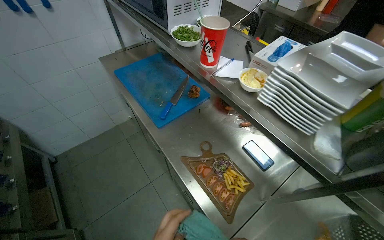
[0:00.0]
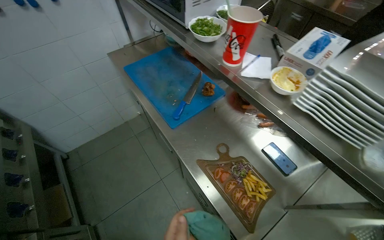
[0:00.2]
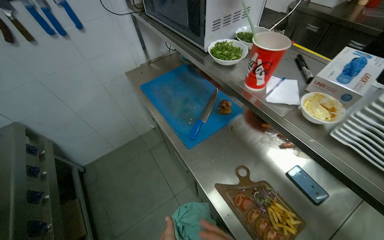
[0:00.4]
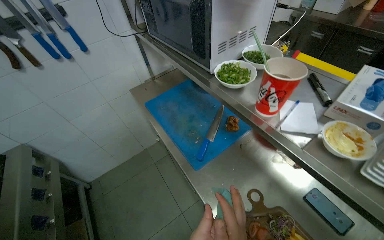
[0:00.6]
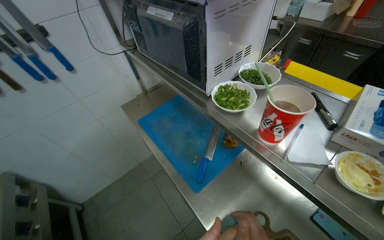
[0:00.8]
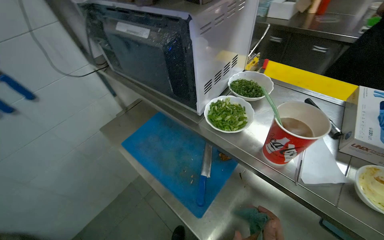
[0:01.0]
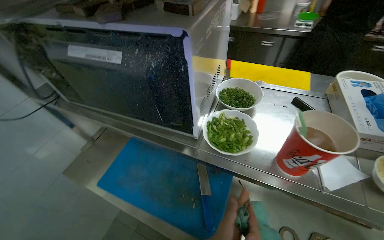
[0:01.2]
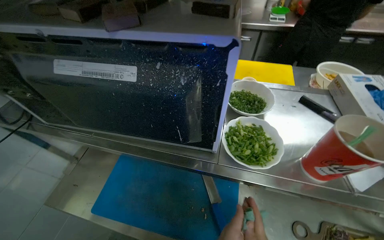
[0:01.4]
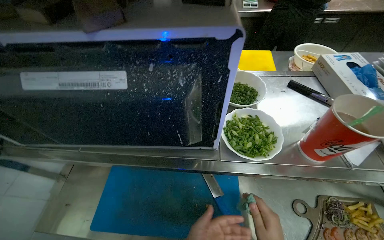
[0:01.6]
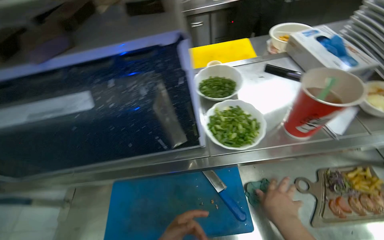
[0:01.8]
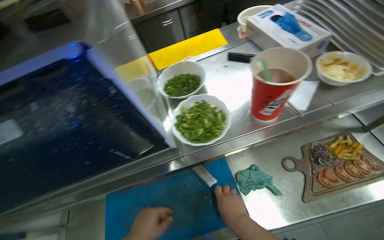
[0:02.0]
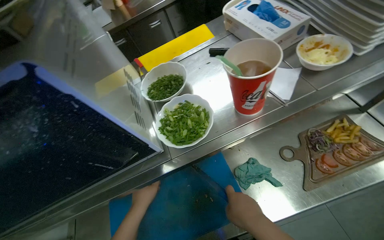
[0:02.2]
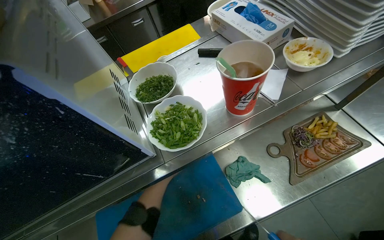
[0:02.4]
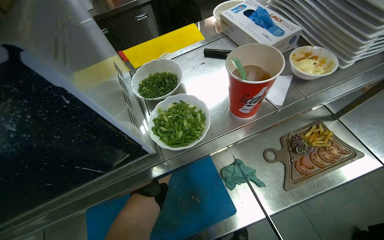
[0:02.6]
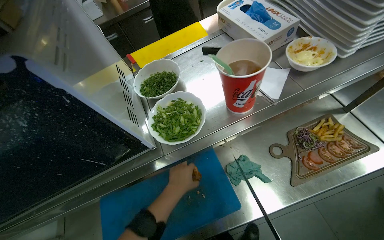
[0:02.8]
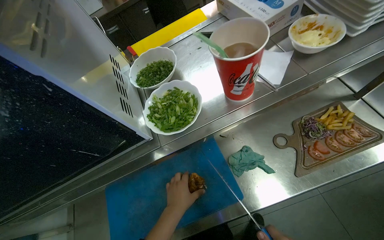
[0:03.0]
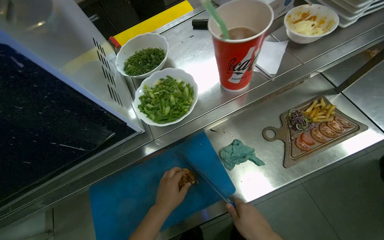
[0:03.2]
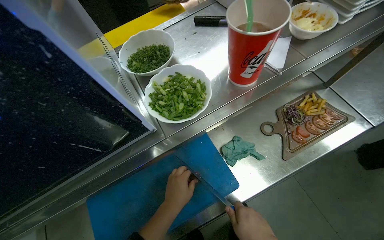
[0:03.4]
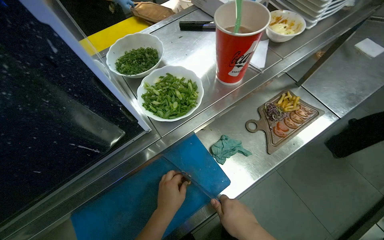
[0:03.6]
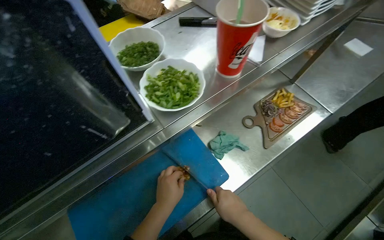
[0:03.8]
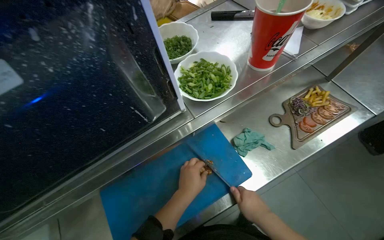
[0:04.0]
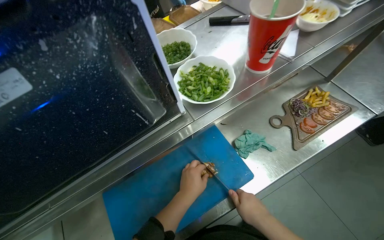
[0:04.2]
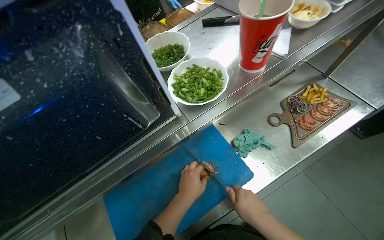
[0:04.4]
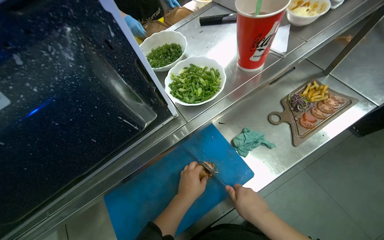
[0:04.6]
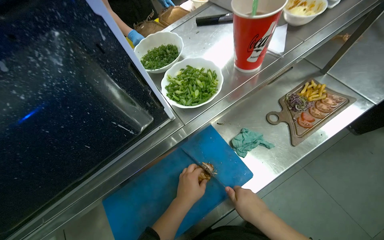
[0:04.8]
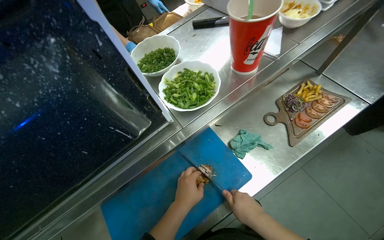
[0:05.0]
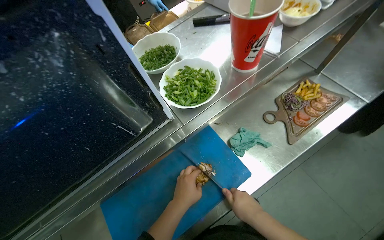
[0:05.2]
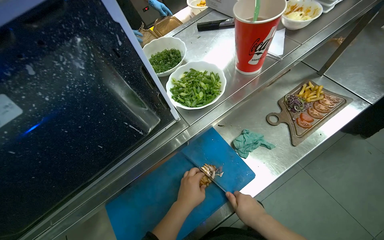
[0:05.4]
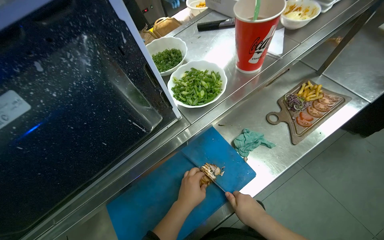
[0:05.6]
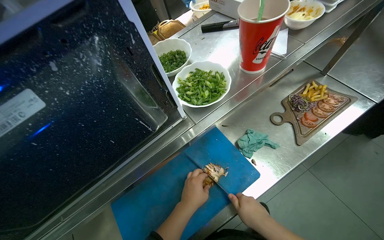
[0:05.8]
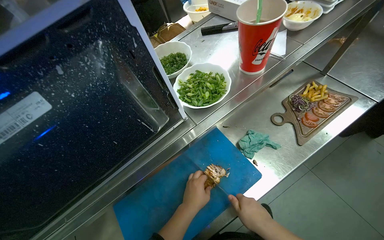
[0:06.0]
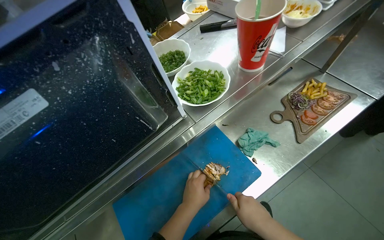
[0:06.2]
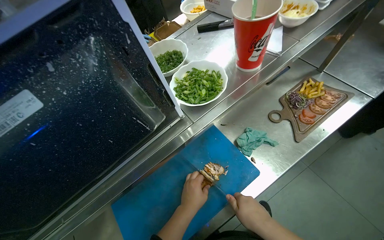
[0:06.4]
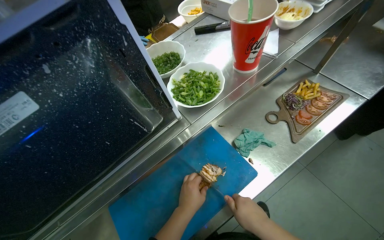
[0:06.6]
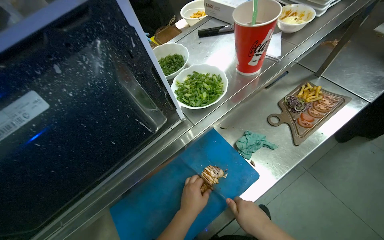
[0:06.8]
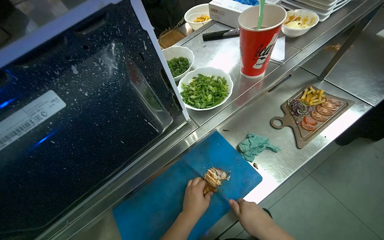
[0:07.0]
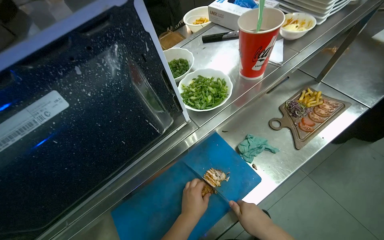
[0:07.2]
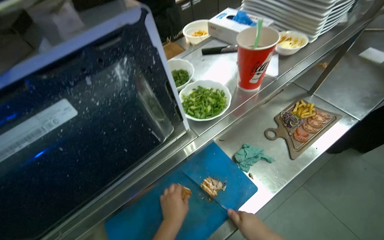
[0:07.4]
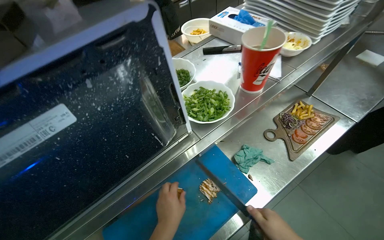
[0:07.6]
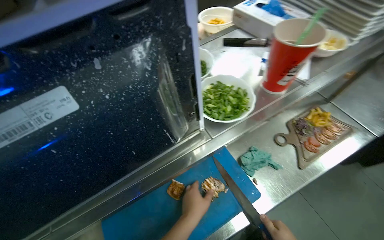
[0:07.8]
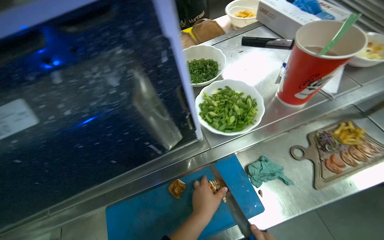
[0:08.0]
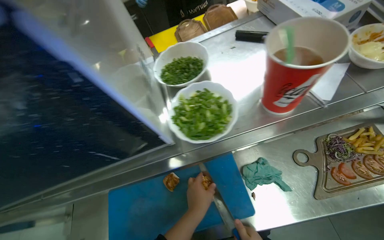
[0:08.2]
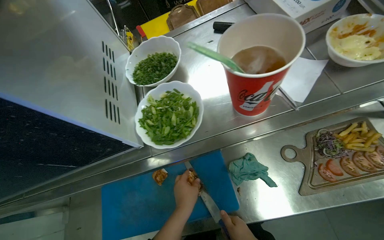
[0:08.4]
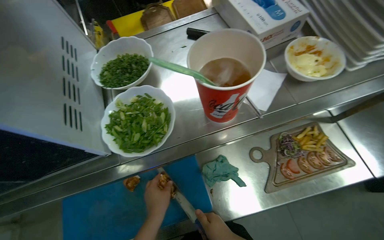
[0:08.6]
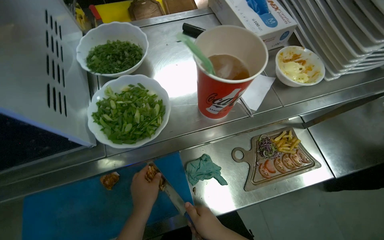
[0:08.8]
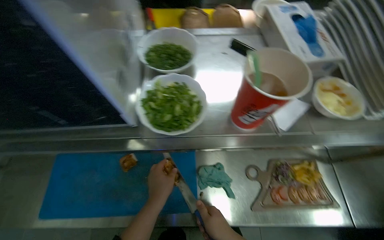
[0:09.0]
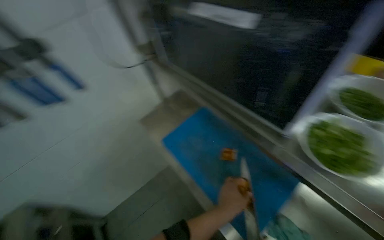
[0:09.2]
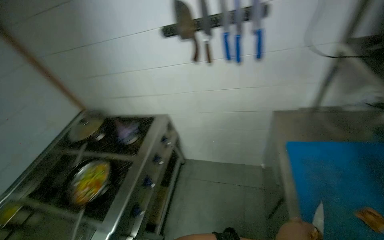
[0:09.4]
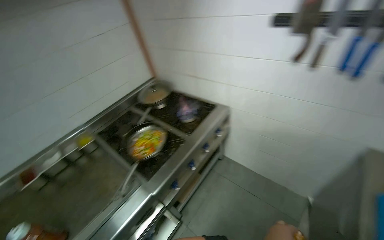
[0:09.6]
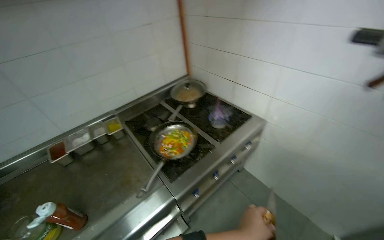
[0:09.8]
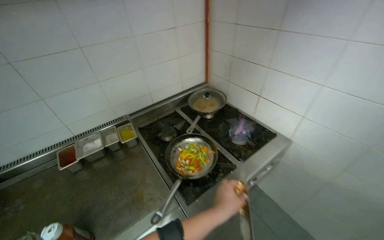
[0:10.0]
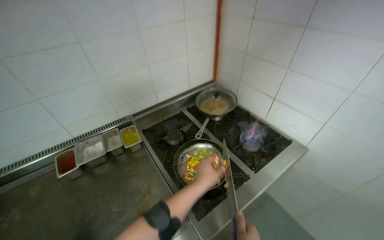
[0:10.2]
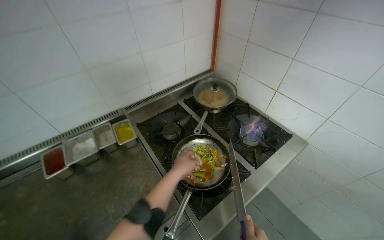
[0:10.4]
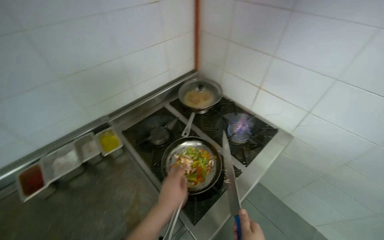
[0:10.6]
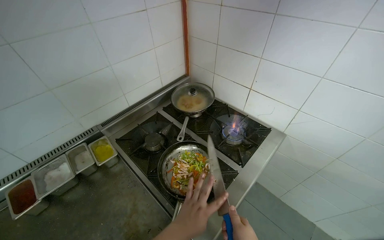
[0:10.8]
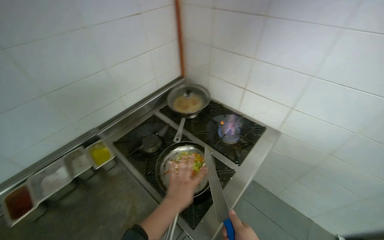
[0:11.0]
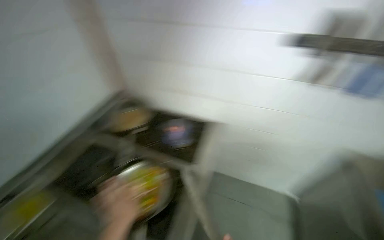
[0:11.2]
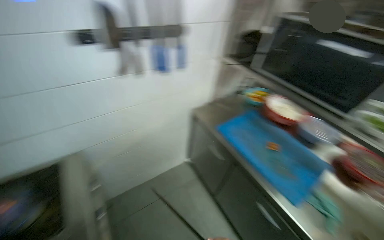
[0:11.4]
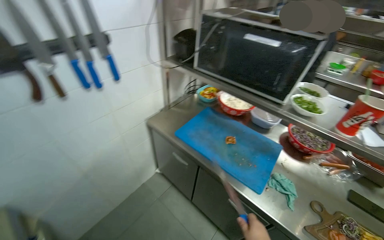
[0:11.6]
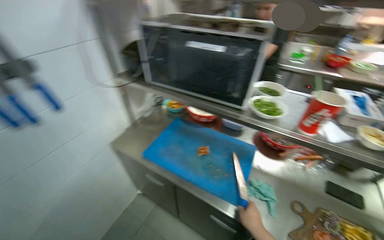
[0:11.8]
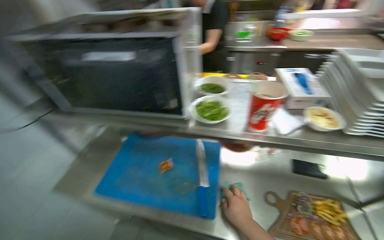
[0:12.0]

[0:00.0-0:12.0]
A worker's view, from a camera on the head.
Job: cooking food.
The whole recording: Cooking vegetables in pan. The worker stirs and adds sauce to vegetables cooking in a pan on the stove.
0:00.0 to 0:01.6: The head travels approximately 60 cm. The wearer's head swings roughly 45 degrees to the right.
0:01.6 to 0:03.0: Everything in view rotates approximately 30 degrees counterclockwise.
0:04.4 to 0:06.0: The hands are busy where they are.
0:07.6 to 0:09.0: The scene rotates clockwise by some 30 degrees.
0:09.0 to 0:10.4: The wearer moves some 90 cm. The wearer looks approximately 115 degrees further to the left.
0:10.4 to 0:12.0: The wearer moves roughly 70 cm. The head turns to the right by approximately 100 degrees.

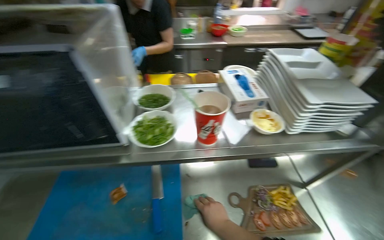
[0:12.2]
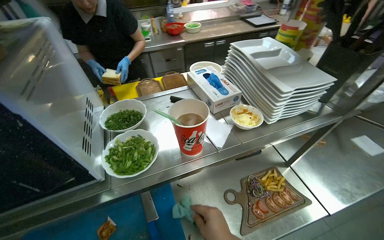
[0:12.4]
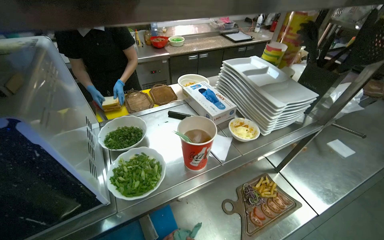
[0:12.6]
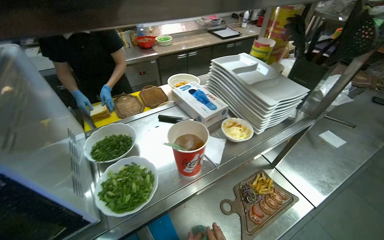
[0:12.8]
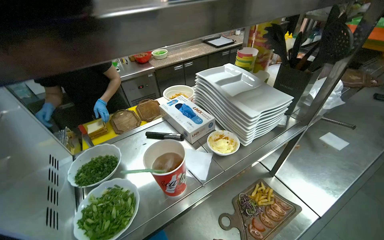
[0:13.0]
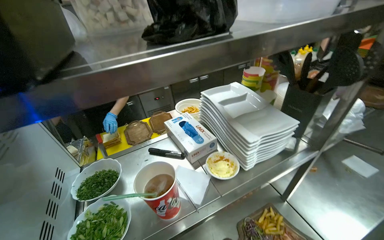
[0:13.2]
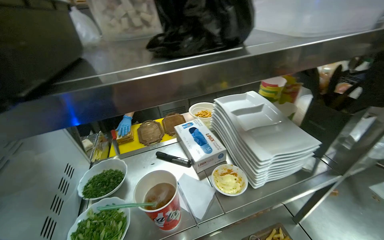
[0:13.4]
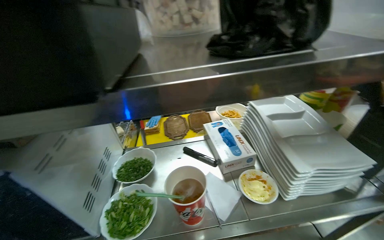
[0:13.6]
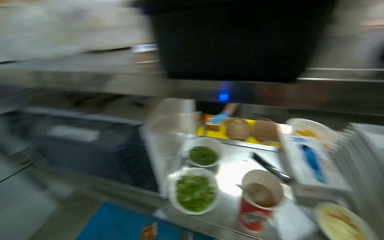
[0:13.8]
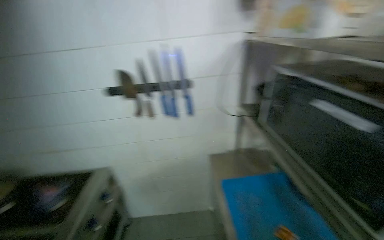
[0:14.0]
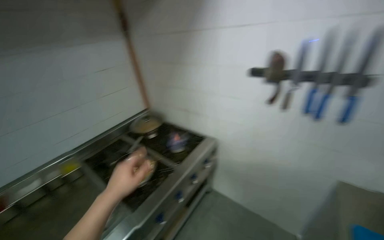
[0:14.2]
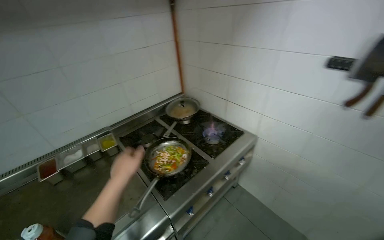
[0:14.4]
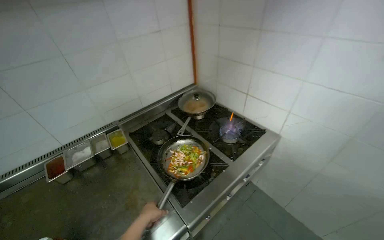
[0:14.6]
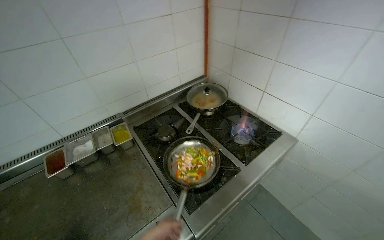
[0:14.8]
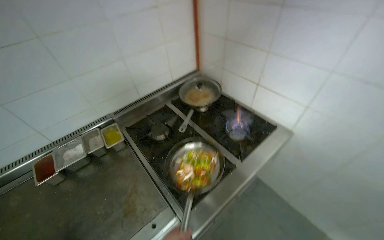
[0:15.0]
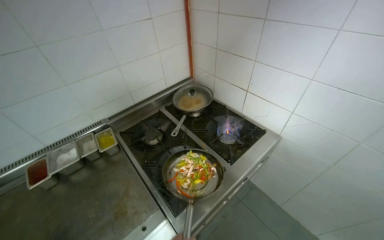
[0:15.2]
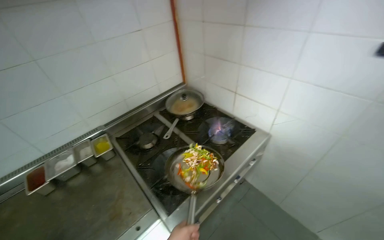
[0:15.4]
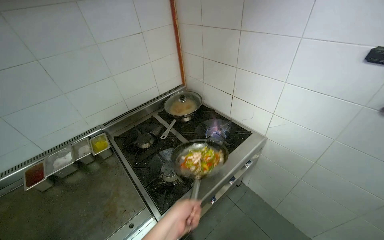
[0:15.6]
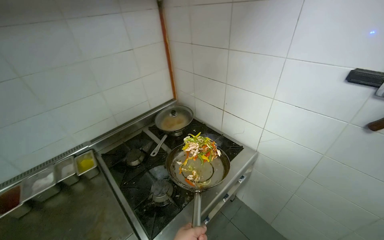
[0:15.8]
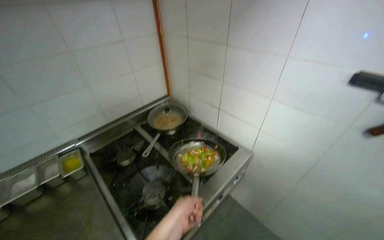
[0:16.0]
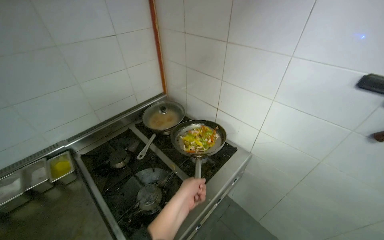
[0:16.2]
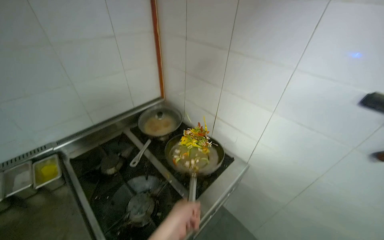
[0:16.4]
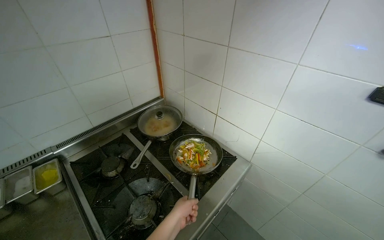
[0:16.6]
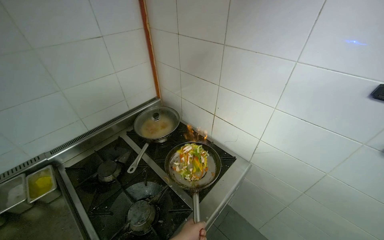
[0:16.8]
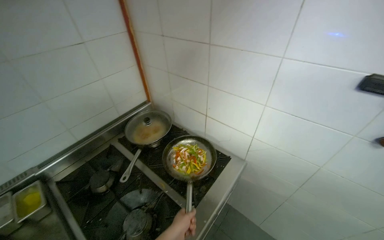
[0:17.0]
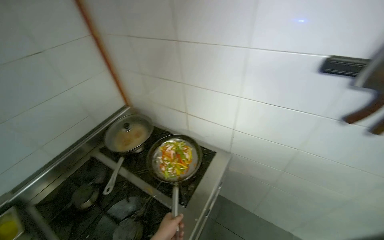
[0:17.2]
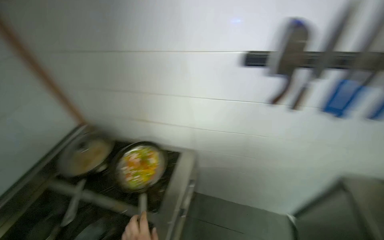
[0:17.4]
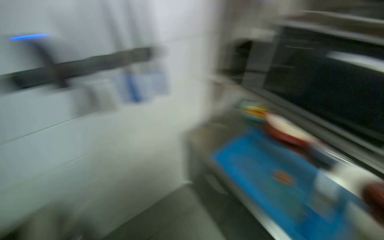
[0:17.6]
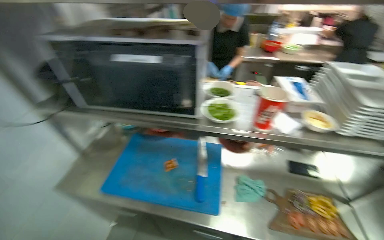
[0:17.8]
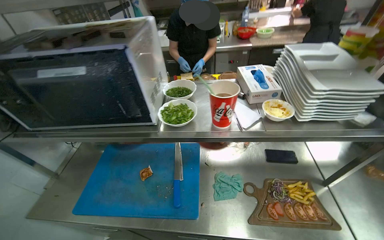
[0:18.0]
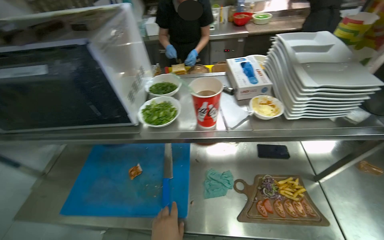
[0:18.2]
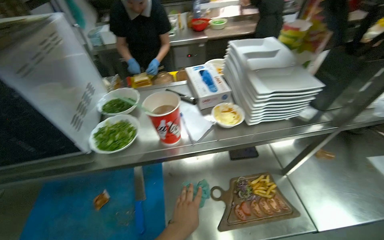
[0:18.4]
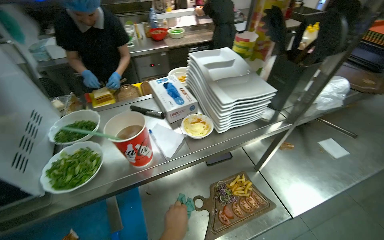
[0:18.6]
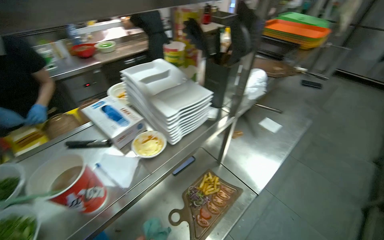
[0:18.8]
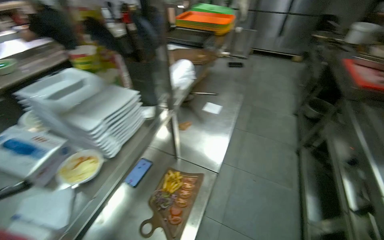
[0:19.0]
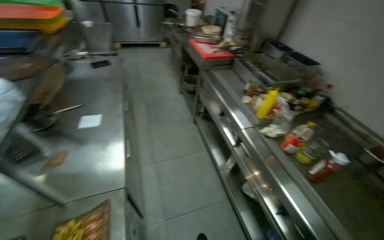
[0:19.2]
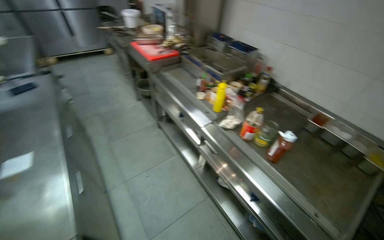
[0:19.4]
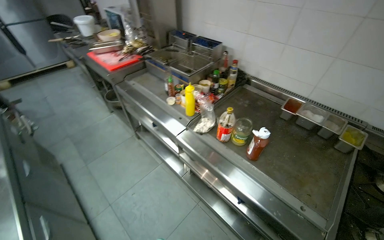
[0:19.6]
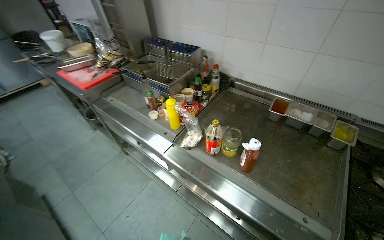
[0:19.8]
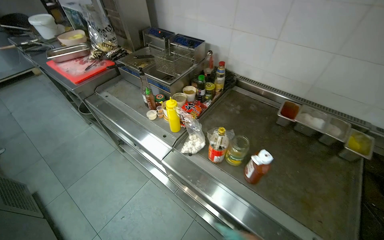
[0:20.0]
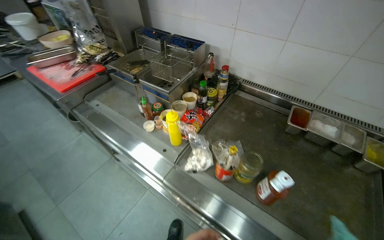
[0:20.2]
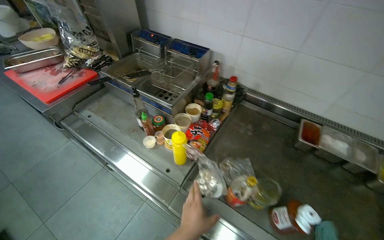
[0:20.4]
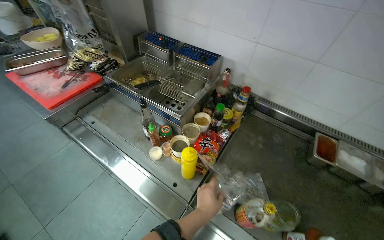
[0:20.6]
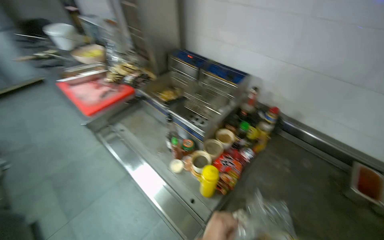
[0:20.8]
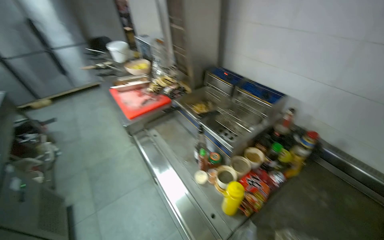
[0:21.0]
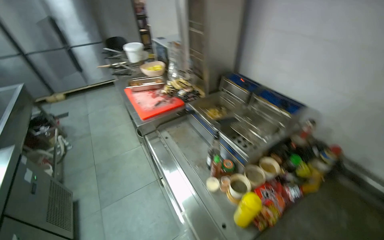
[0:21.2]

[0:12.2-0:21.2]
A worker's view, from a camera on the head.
Job: cooking food.
The whole recording: Cooking vegetables in pan. The worker stirs and adds sauce to vegetables cooking in a pan on the stove.
0:13.8 to 0:15.2: The head travels about 70 cm. The wearer looks approximately 105 degrees further to the left. The view tilts about 20 degrees downward.
0:16.6 to 0:18.2: The wearer moves approximately 70 cm. The wearer looks some 100 degrees further to the right.
0:18.2 to 0:19.8: The camera travels some 60 cm. The head turns to the right by some 145 degrees.
0:19.8 to 0:21.2: The head travels approximately 50 cm. The head turns to the left by about 20 degrees.
